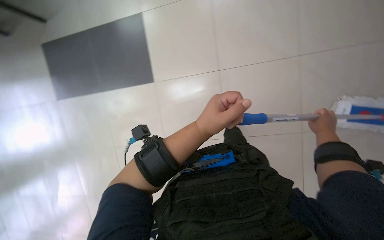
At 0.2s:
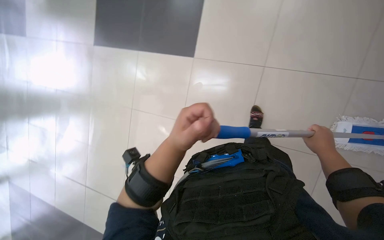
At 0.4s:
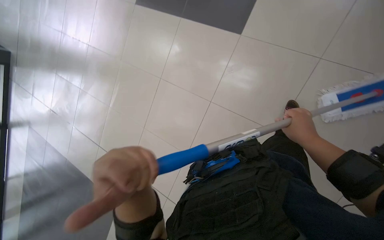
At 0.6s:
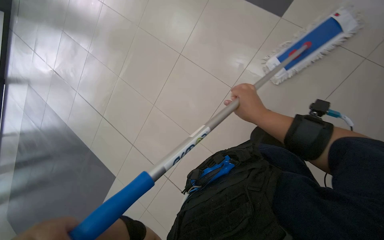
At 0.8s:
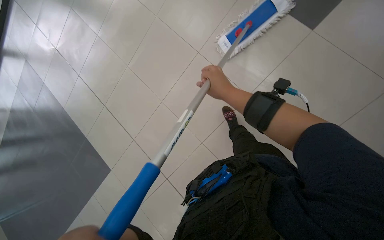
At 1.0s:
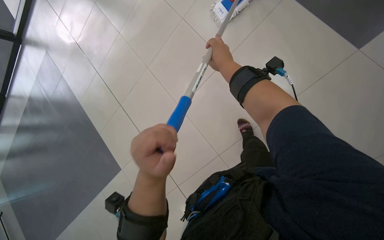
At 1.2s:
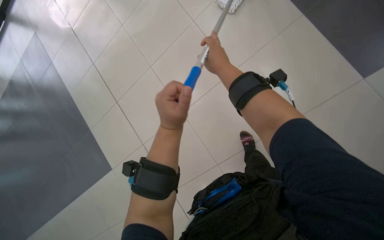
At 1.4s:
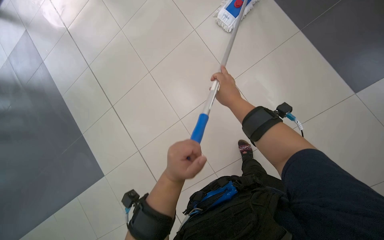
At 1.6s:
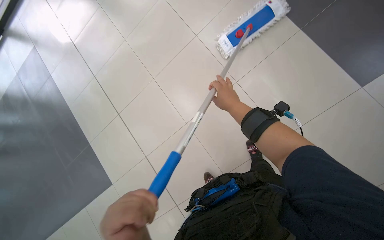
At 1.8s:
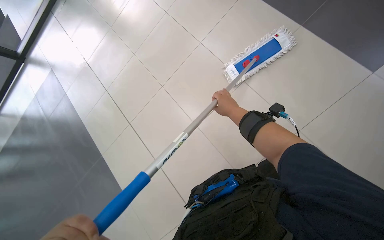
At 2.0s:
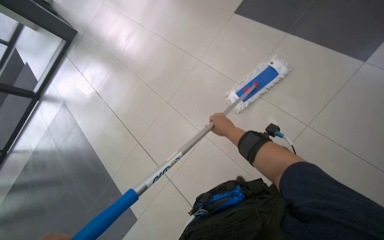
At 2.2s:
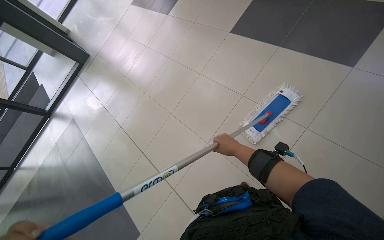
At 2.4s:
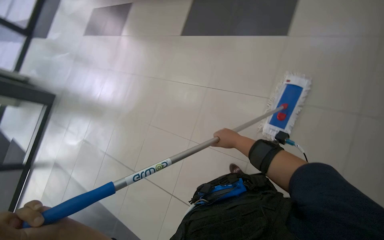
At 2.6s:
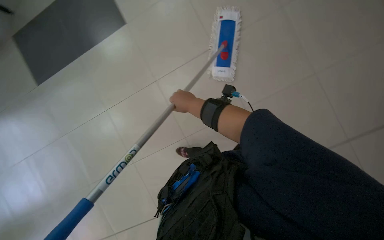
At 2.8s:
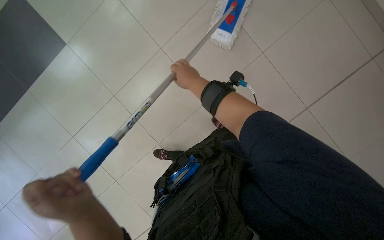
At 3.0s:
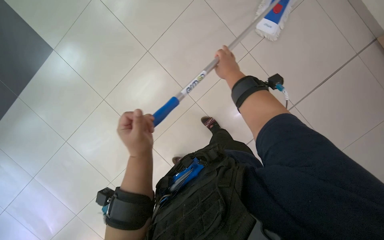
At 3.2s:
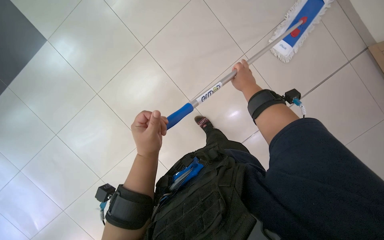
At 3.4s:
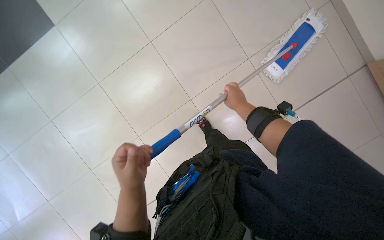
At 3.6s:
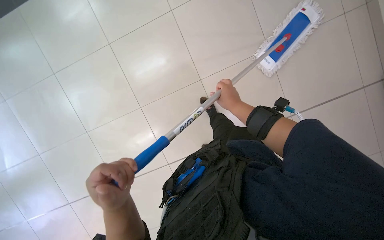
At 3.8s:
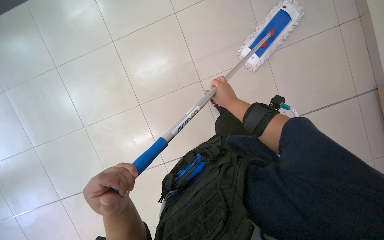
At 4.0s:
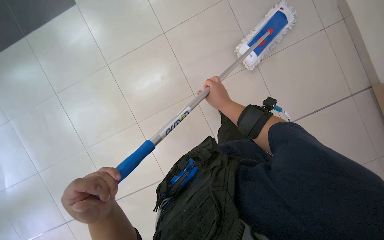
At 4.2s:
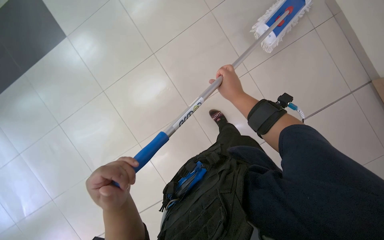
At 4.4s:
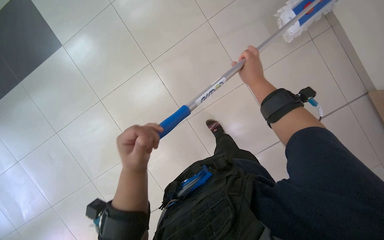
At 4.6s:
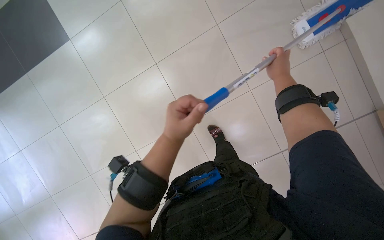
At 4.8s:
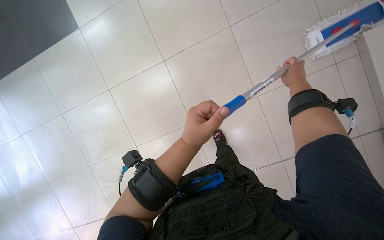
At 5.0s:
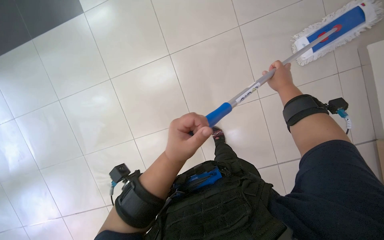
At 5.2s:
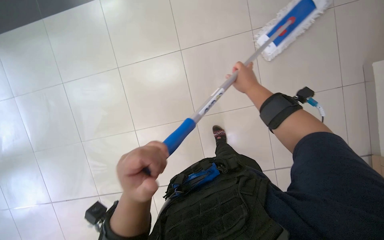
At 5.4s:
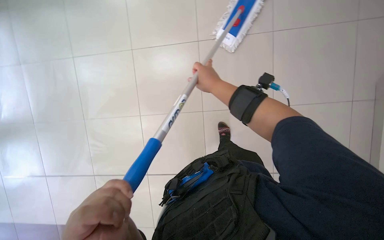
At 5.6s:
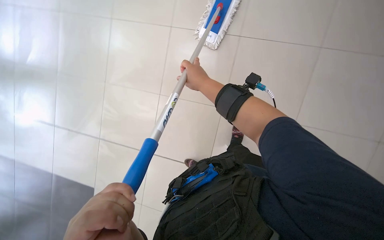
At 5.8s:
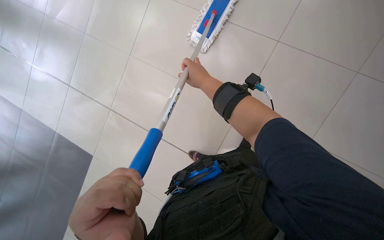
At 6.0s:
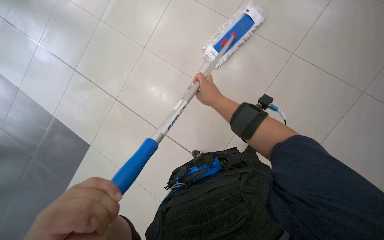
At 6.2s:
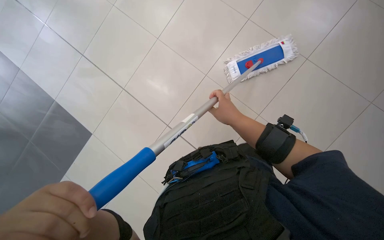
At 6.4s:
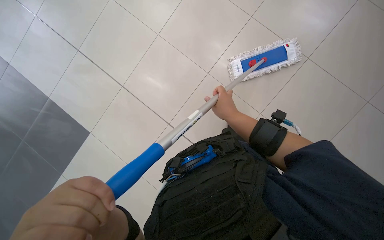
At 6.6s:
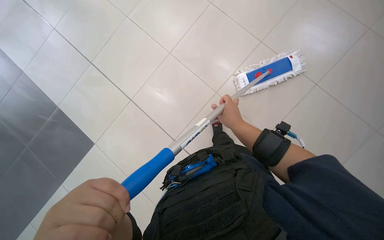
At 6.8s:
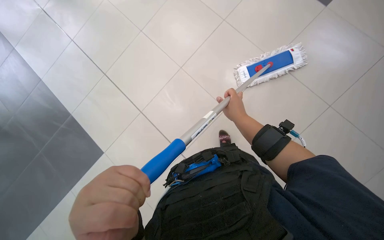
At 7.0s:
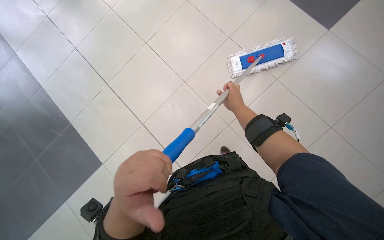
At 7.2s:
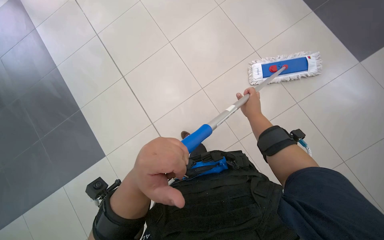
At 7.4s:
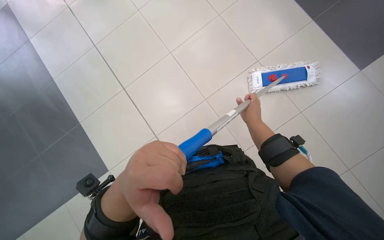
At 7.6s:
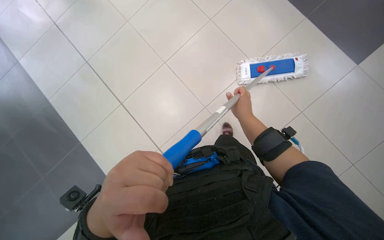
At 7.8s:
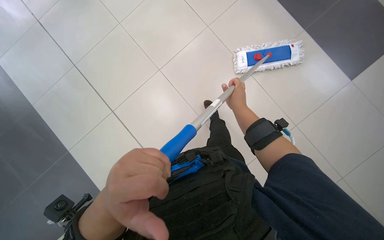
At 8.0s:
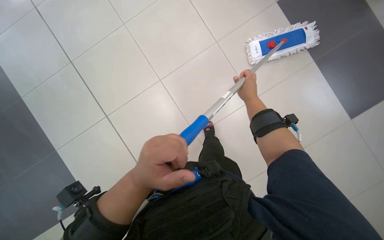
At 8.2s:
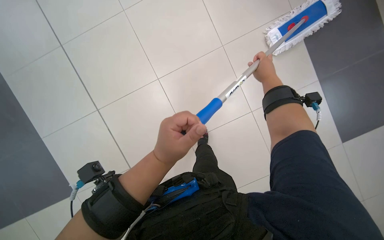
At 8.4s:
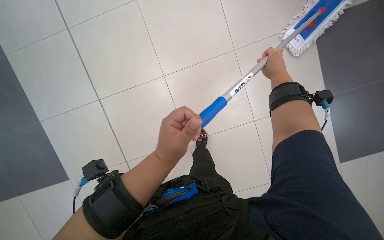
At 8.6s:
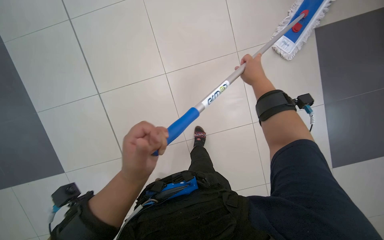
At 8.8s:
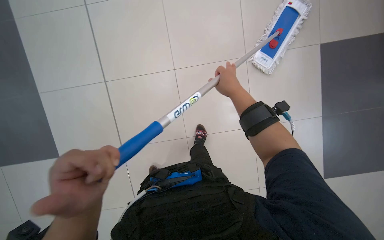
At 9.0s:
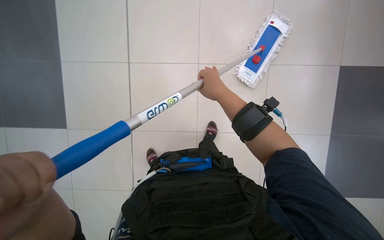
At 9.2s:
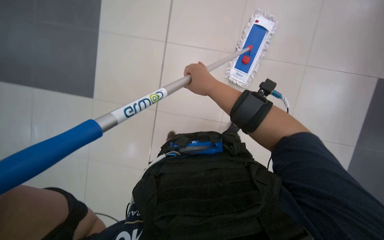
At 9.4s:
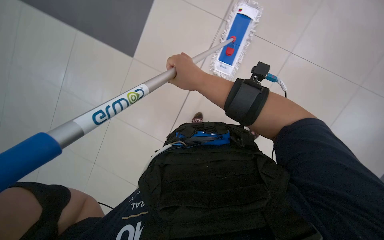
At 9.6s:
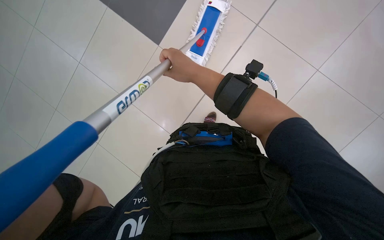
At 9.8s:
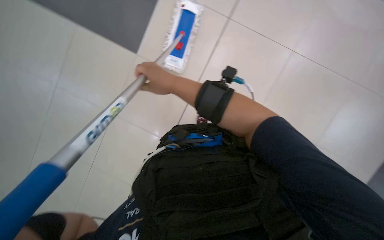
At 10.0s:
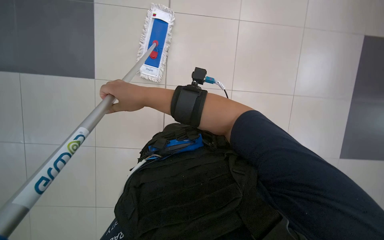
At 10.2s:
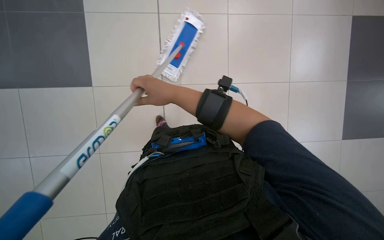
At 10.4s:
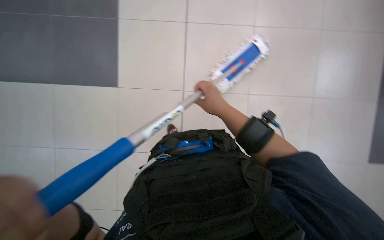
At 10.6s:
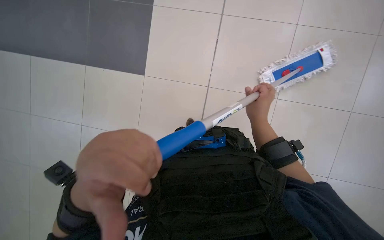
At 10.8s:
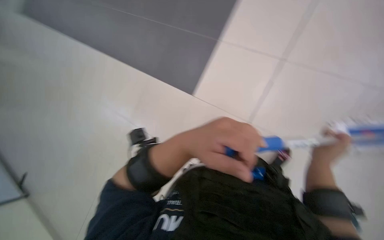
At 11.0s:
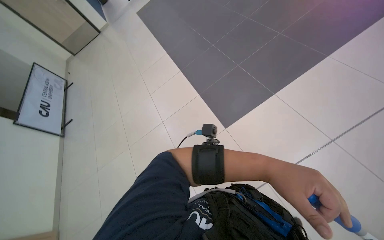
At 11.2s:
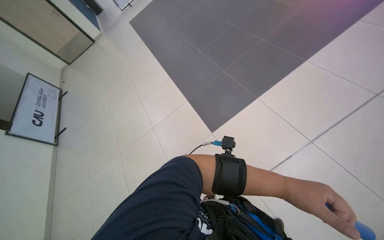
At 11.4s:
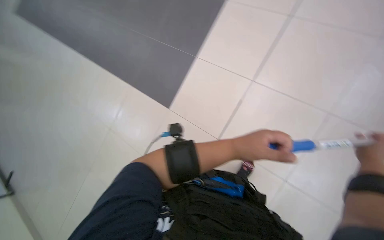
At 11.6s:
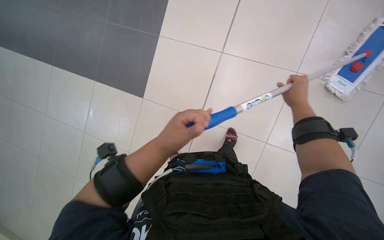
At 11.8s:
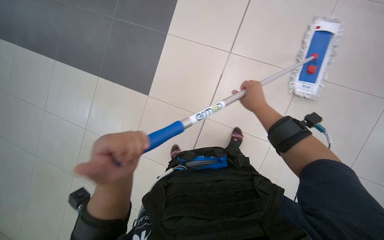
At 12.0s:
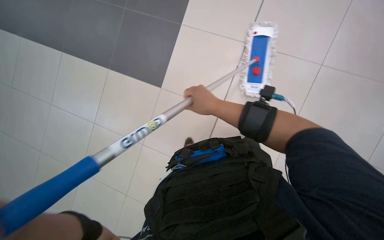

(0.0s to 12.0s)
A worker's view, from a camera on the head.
Job: mopping floor.
The whole recording: Mopping the floor. The worker wrings the mop head, attaches it to the handle, and mops the floor.
0.0s - 1.6s: The camera pitches downward, by some 15 degrees. The right hand heads to the left, covering approximately 35 cm.
3.0s - 4.4s: The right hand heads to the right, covering approximately 10 cm.
7.6s - 9.0s: The view tilts about 20 degrees upward.
9.0s - 10.4s: The right hand goes to the left and returns, approximately 10 cm each way.

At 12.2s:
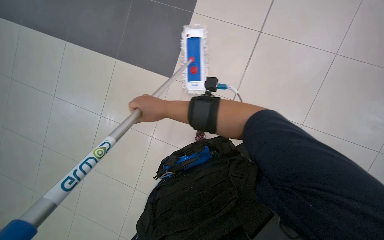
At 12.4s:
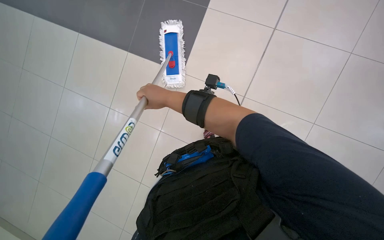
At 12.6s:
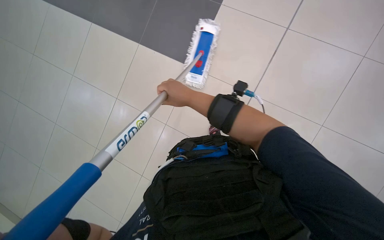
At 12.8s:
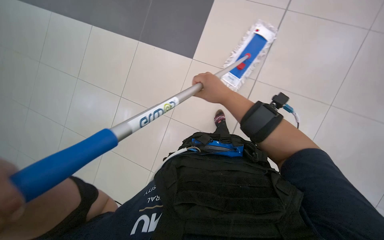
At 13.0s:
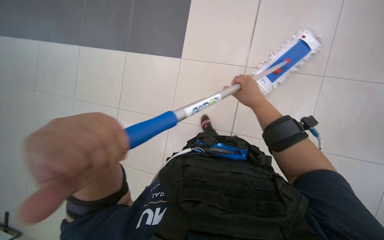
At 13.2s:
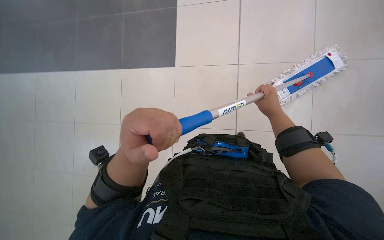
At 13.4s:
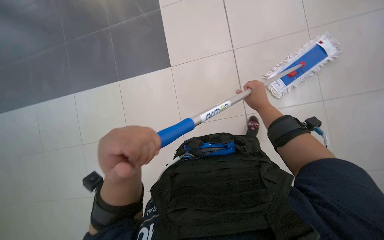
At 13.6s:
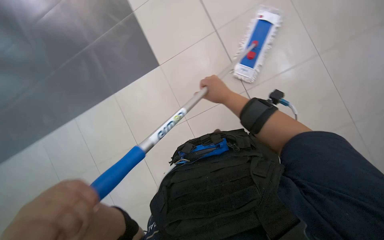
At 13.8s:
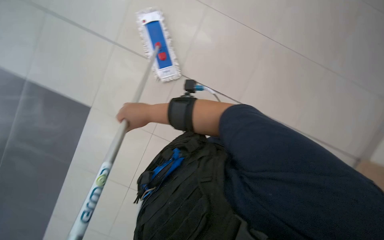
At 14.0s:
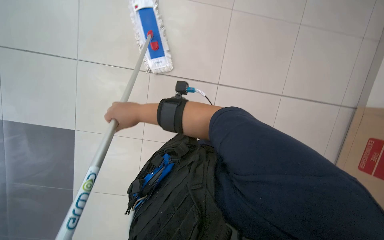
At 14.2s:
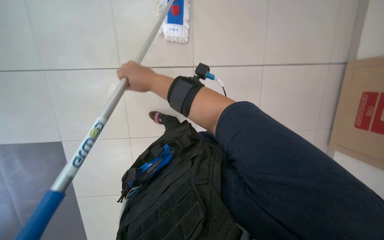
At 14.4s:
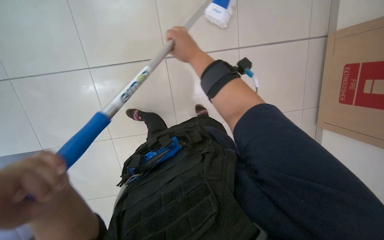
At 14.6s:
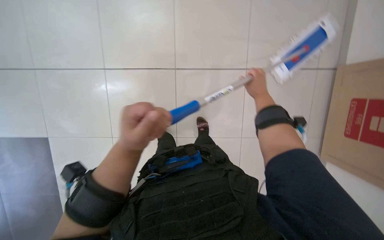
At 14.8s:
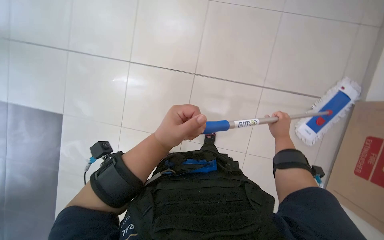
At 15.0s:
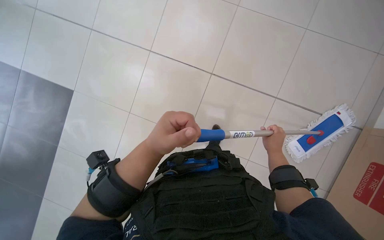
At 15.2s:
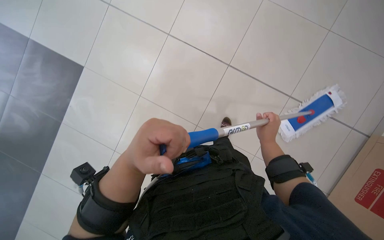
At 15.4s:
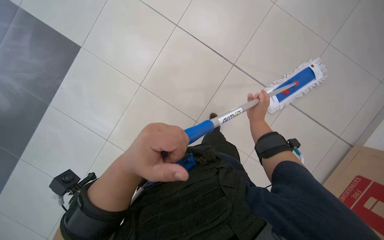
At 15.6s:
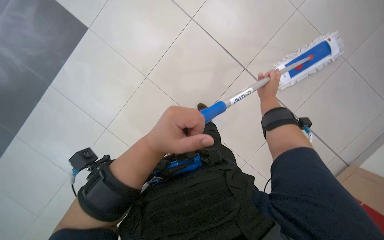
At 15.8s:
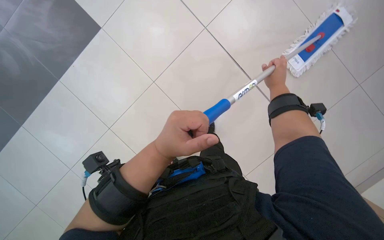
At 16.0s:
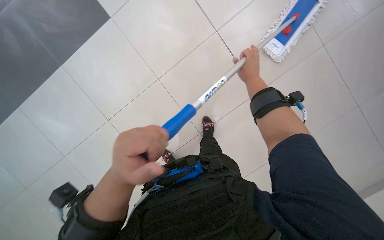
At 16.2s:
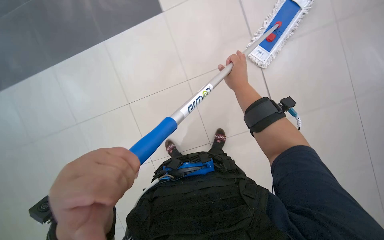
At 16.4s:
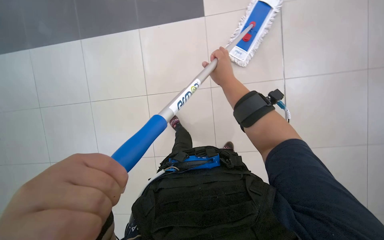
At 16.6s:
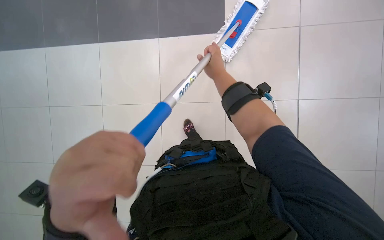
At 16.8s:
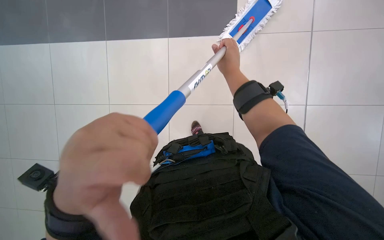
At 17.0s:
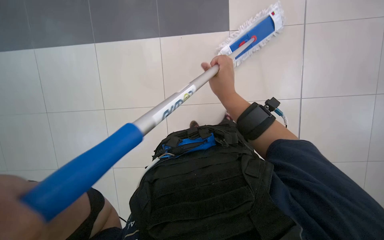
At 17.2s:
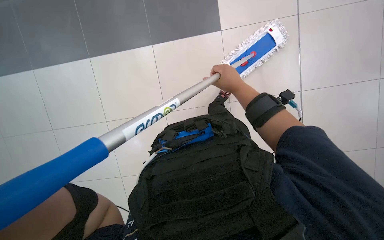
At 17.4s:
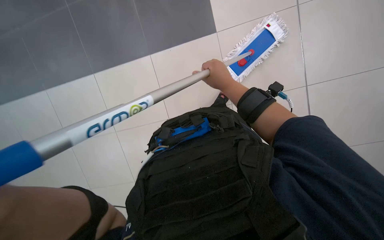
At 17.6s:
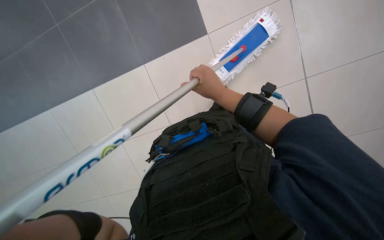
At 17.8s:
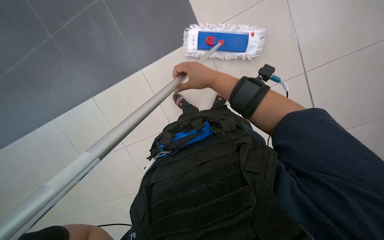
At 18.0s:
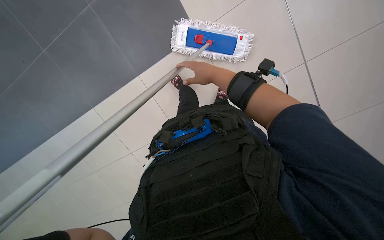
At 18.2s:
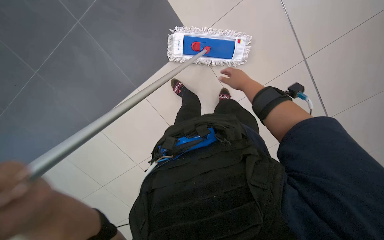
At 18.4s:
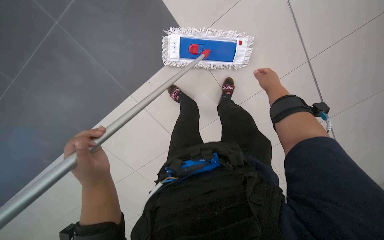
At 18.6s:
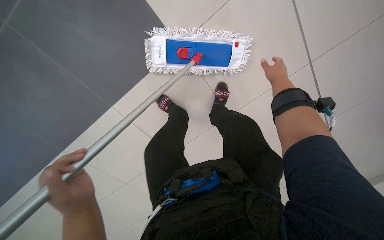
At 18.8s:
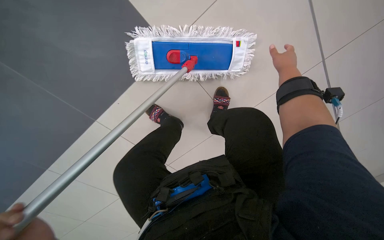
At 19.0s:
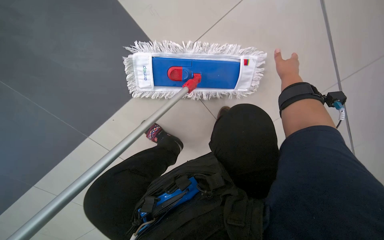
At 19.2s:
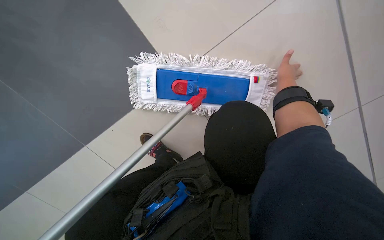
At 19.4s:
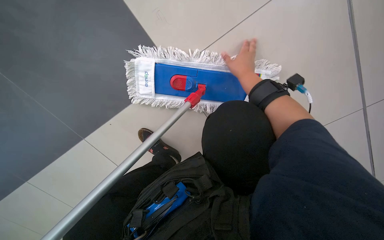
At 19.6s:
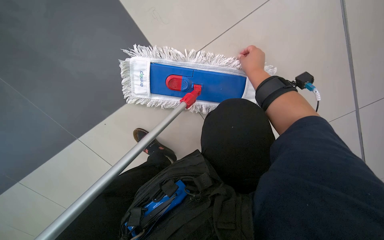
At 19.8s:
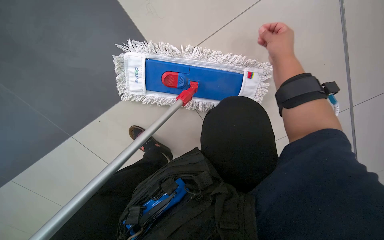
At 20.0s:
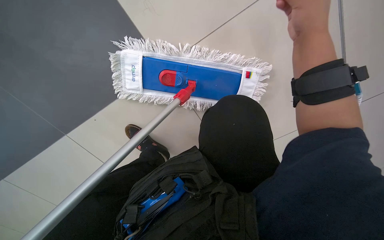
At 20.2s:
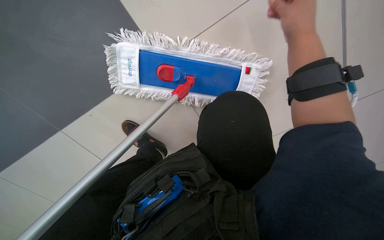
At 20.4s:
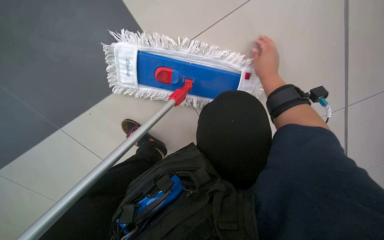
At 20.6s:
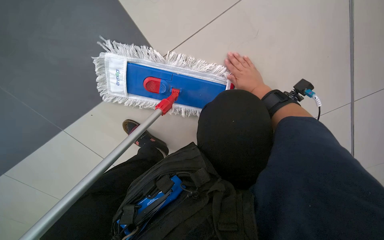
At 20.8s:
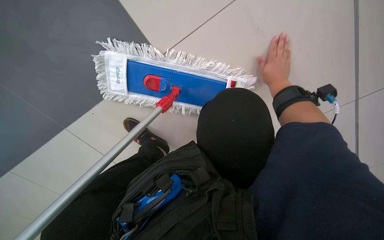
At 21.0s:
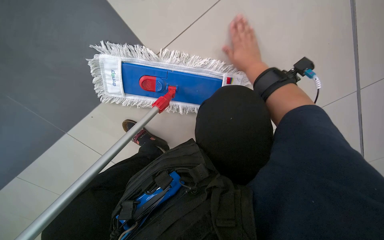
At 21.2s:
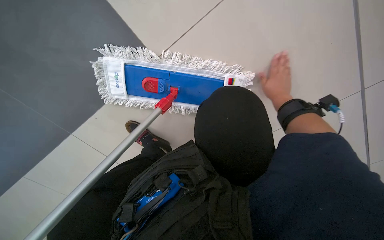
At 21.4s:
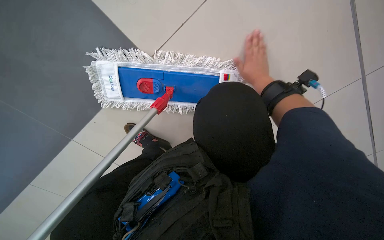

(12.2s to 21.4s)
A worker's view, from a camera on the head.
Job: mopping floor.
The whole recording: Mopping the floor. The worker wrings the mop head, attaches it to the handle, and mops the floor.
13.8s - 15.2s: The camera pitches downward, by roughly 15 degrees. The scene rotates clockwise by roughly 30 degrees.
15.2s - 16.8s: The wearer's head swings approximately 20 degrees to the right.
16.8s - 18.4s: The right hand moves to the right, roughly 15 cm.
18.4s - 19.8s: The camera is carried roughly 40 cm.
